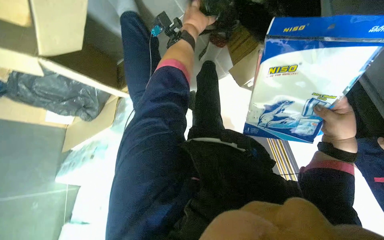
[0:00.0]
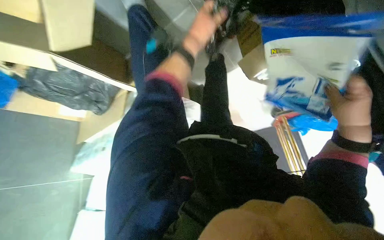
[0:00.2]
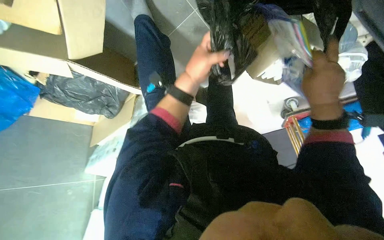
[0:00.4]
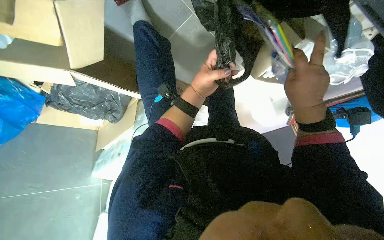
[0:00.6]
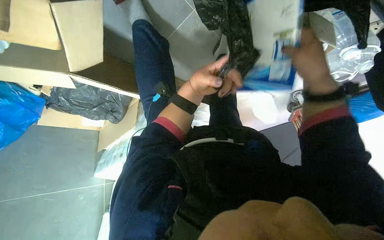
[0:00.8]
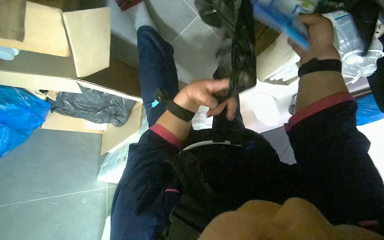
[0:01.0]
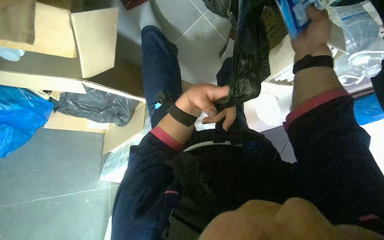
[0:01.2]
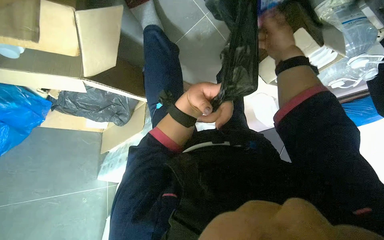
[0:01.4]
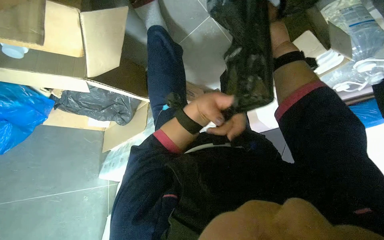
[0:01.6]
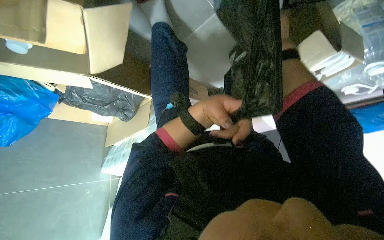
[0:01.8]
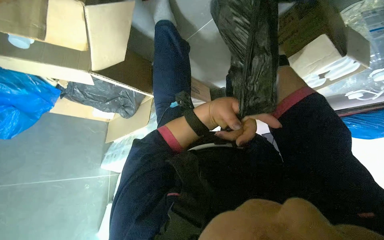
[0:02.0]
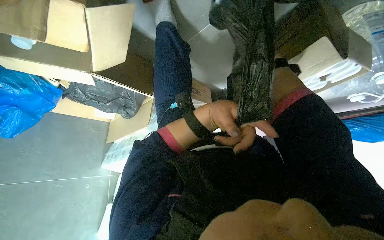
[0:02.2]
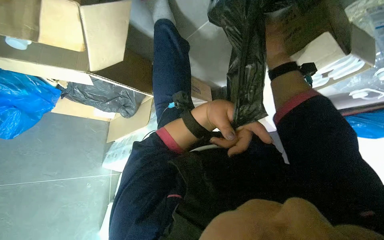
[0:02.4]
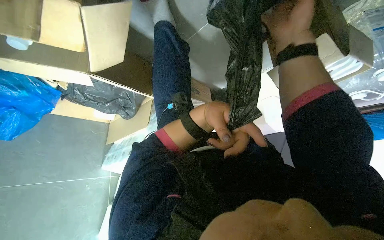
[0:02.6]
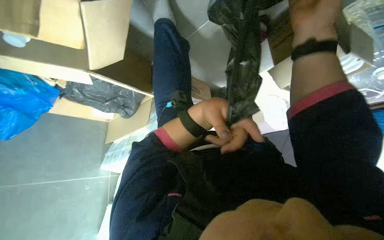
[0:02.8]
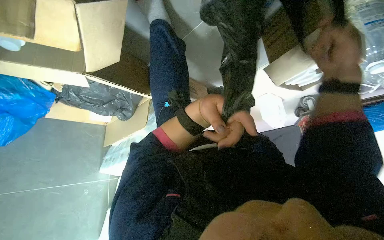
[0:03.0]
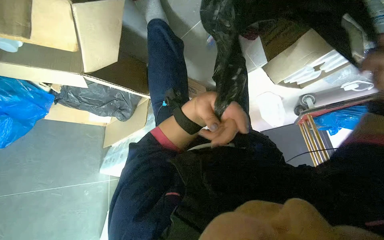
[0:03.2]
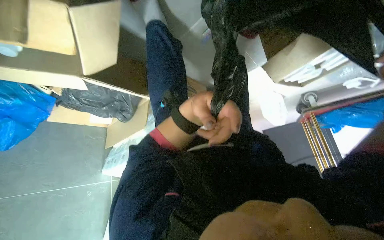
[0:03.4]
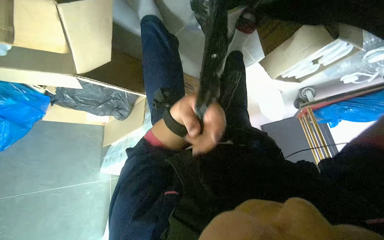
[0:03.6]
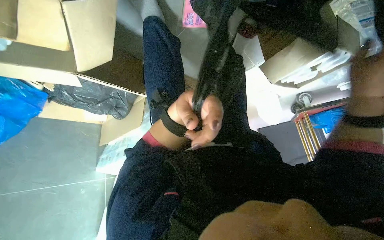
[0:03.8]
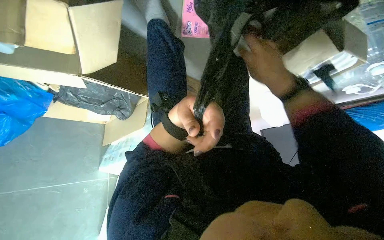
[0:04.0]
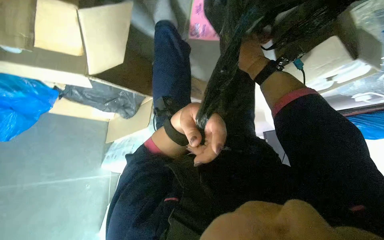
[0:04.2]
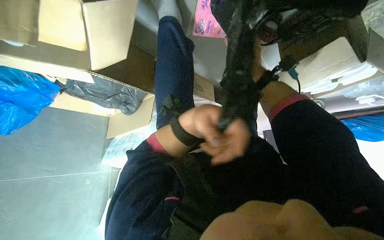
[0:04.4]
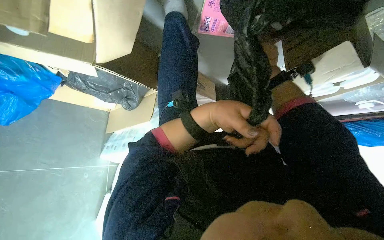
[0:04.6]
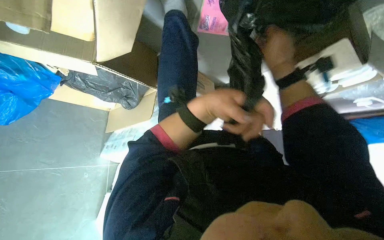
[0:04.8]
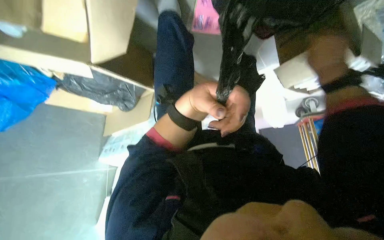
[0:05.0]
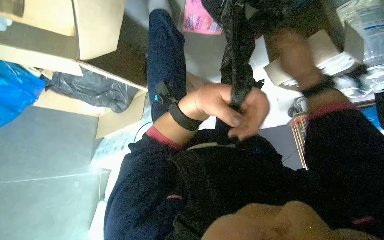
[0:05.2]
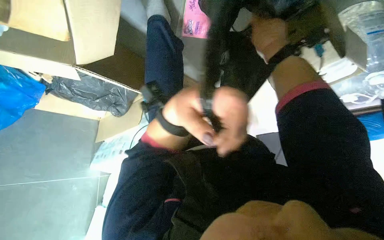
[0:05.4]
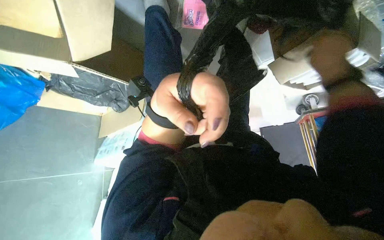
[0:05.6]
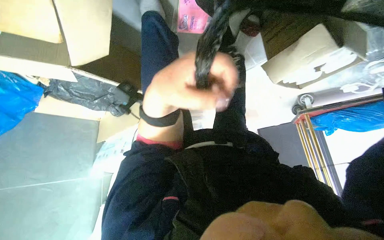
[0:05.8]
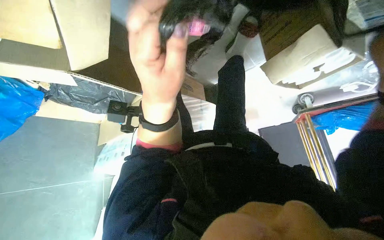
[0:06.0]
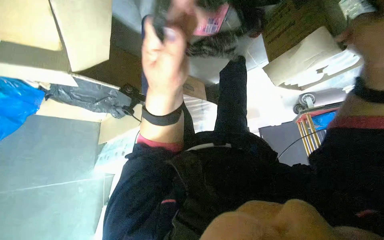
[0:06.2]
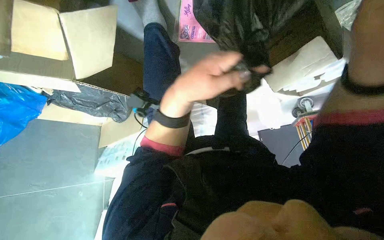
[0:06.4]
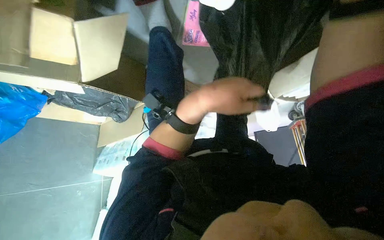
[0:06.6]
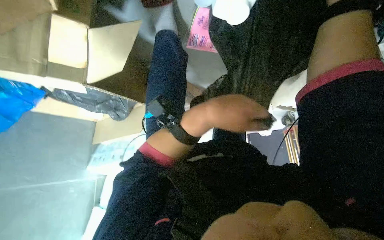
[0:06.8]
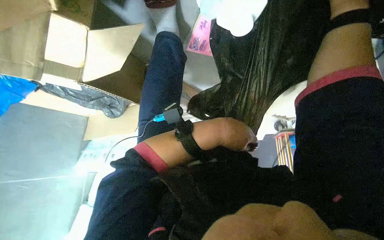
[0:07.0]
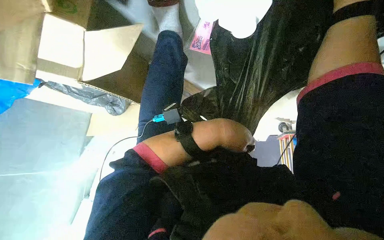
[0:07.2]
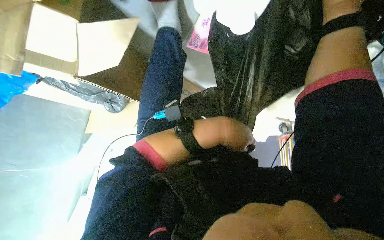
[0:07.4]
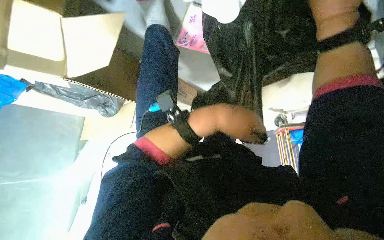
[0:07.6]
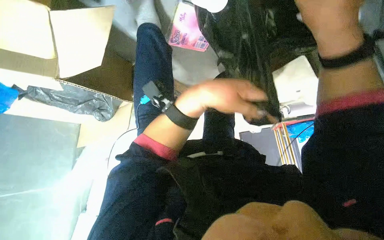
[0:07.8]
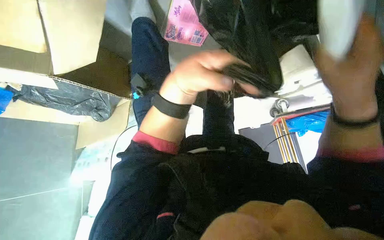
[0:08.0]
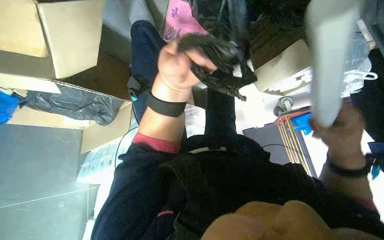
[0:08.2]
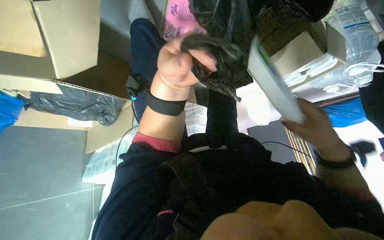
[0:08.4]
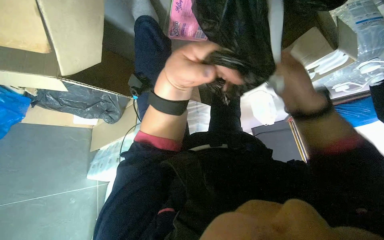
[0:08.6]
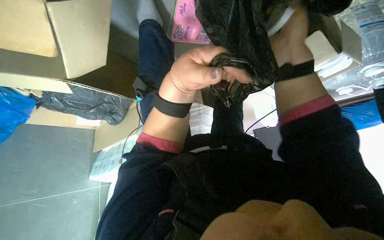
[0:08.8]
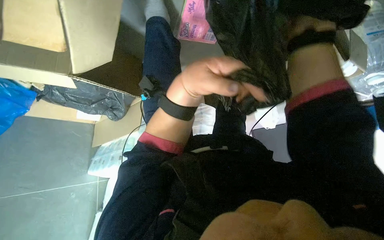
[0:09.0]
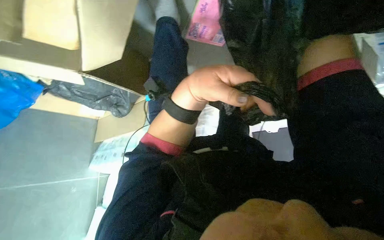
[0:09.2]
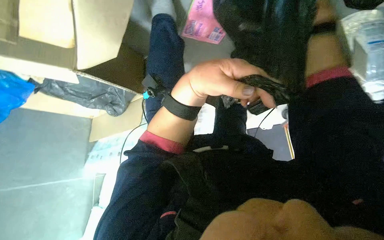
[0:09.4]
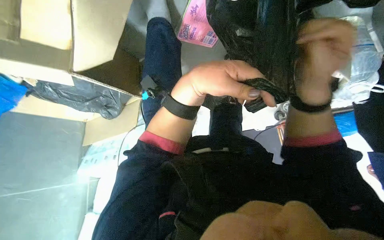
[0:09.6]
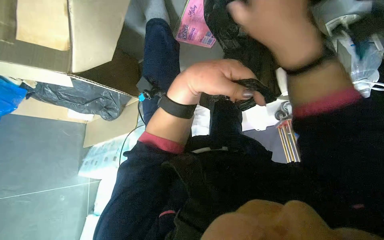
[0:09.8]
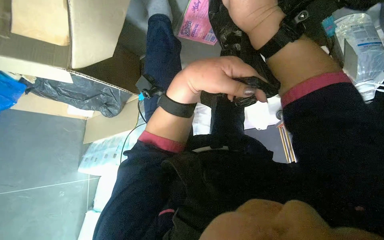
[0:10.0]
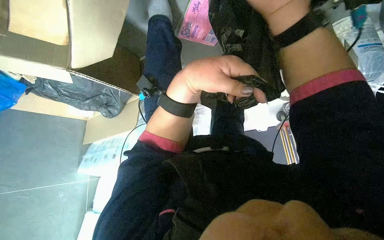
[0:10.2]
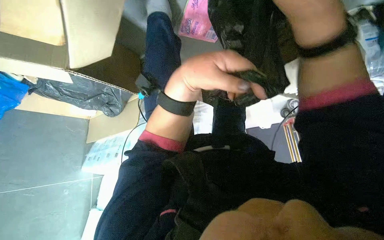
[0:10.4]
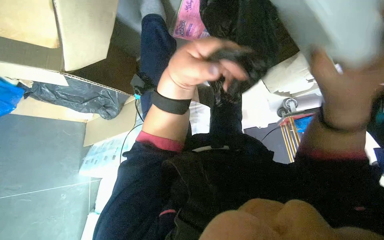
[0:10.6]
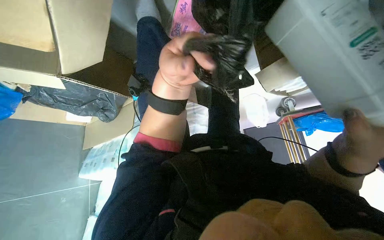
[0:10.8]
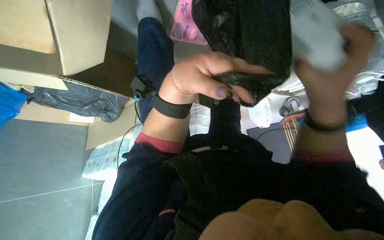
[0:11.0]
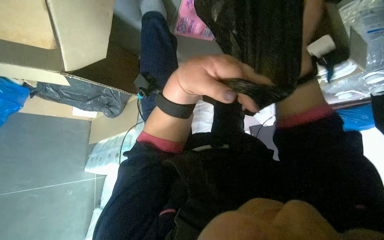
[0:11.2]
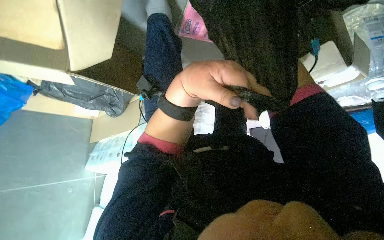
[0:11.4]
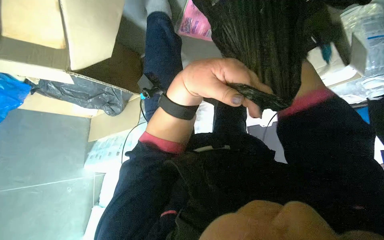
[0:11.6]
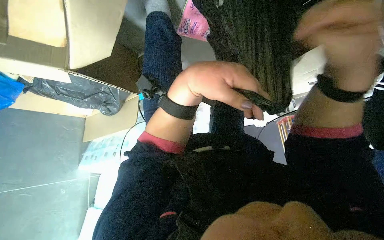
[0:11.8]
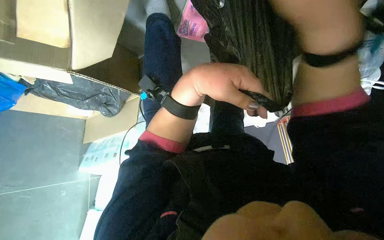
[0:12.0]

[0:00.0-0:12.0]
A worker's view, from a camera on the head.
Job: organizing items.
The whole recording: Sorting items from boxes and bags. The worker sorts various items from boxes and bags on the floor.
0:00.0 to 0:01.6: The left hand shifts some 30 cm down the picture and nearer to the camera. The right hand travels up the picture and to the left by some 40 cm.
0:01.6 to 0:03.0: The right hand moves down the picture and nearer to the camera, approximately 20 cm.
0:03.0 to 0:04.4: The left hand goes nearer and farther, approximately 10 cm each way, reversing 2 times.
0:04.4 to 0:06.0: The left hand goes about 10 cm nearer to the camera.
0:06.0 to 0:07.6: The left hand heads to the right, covering about 10 cm.
0:07.6 to 0:09.0: The right hand reaches about 35 cm down the picture, then returns. Meanwhile the left hand moves to the left, roughly 10 cm.

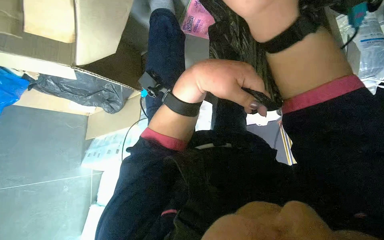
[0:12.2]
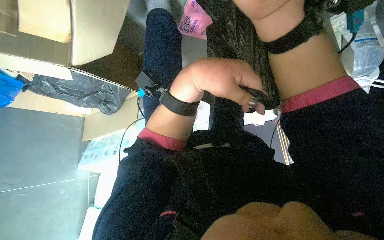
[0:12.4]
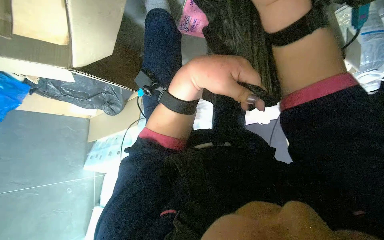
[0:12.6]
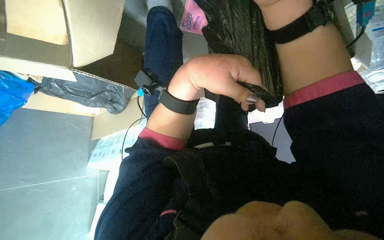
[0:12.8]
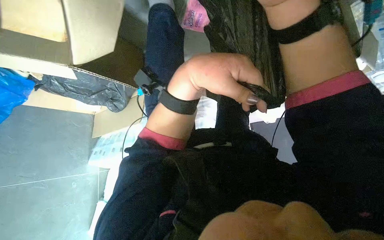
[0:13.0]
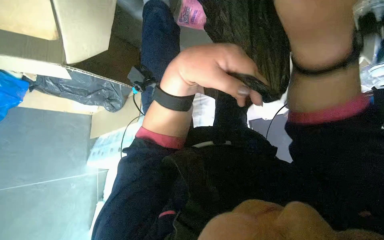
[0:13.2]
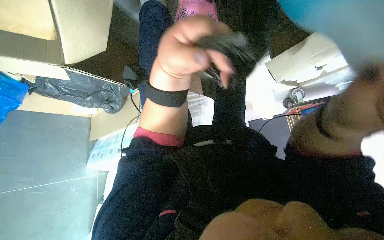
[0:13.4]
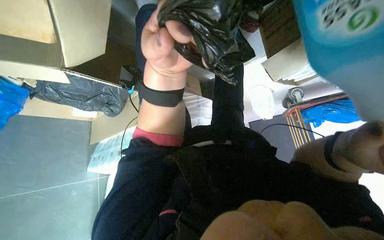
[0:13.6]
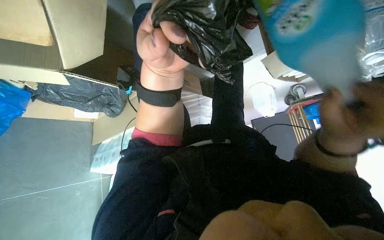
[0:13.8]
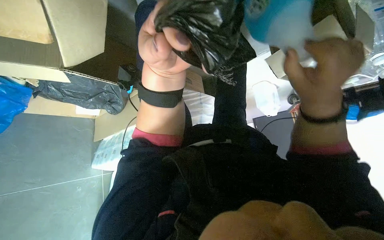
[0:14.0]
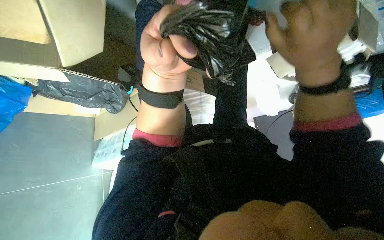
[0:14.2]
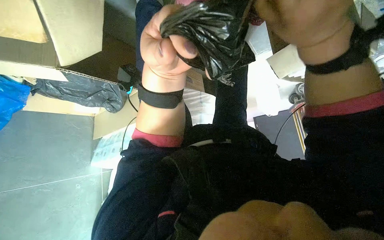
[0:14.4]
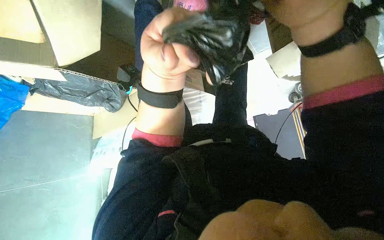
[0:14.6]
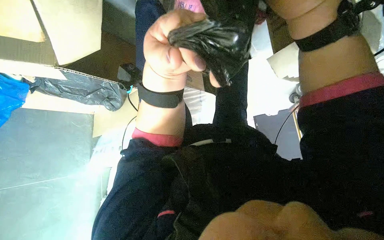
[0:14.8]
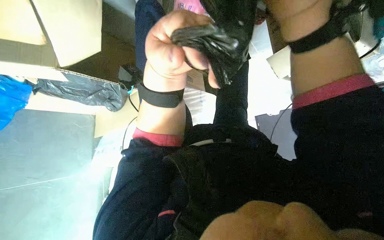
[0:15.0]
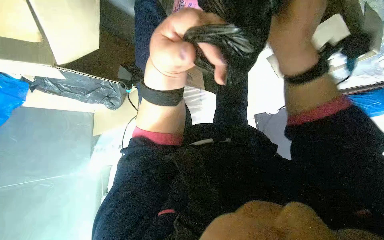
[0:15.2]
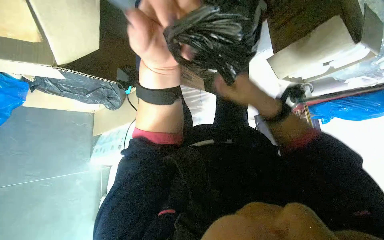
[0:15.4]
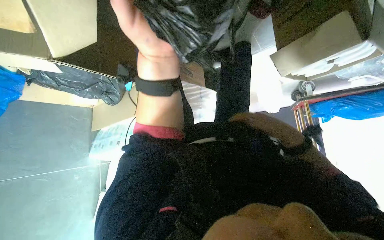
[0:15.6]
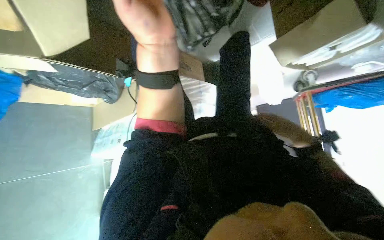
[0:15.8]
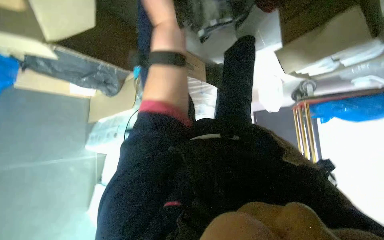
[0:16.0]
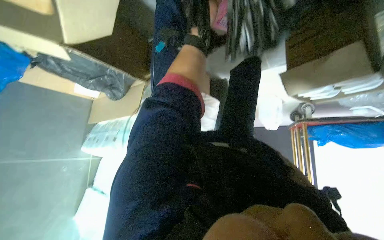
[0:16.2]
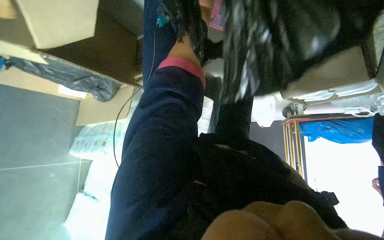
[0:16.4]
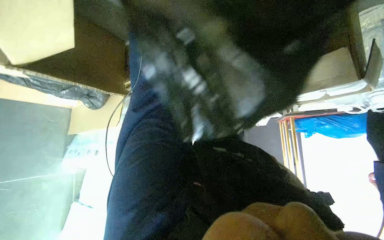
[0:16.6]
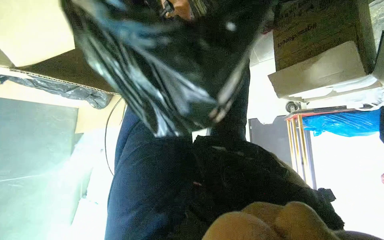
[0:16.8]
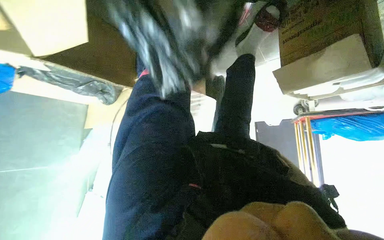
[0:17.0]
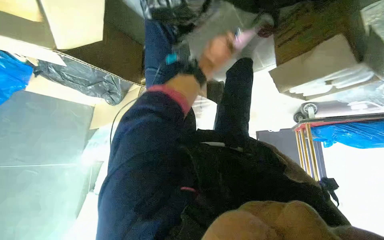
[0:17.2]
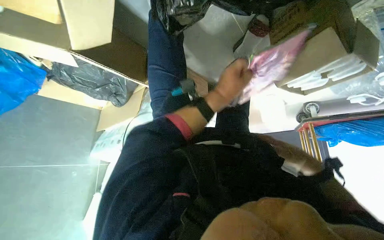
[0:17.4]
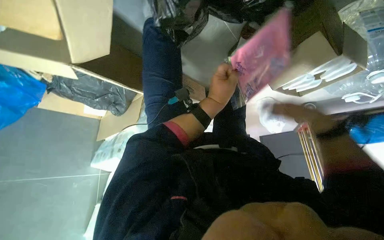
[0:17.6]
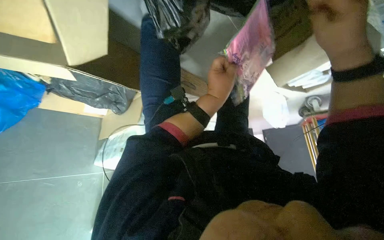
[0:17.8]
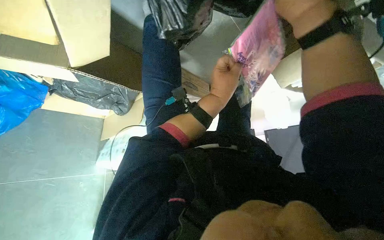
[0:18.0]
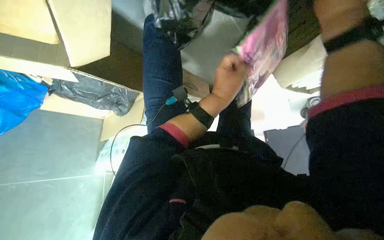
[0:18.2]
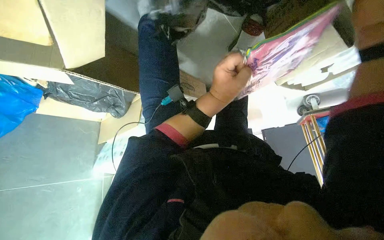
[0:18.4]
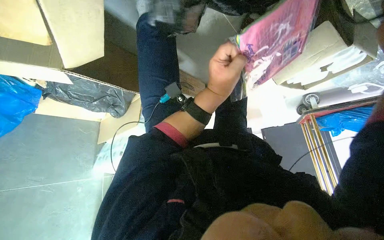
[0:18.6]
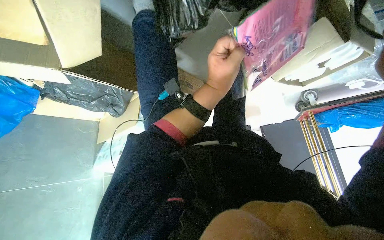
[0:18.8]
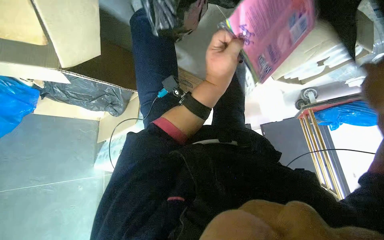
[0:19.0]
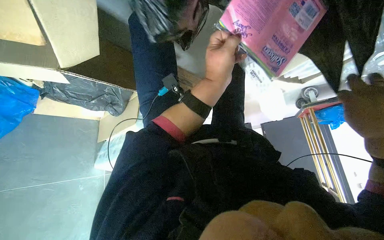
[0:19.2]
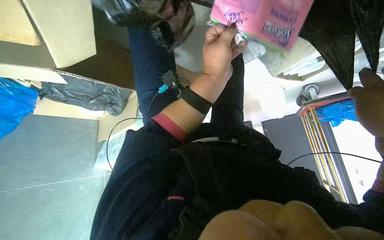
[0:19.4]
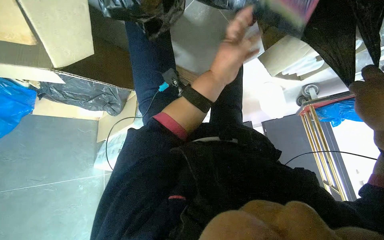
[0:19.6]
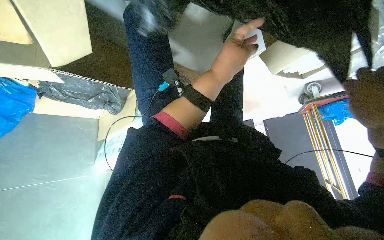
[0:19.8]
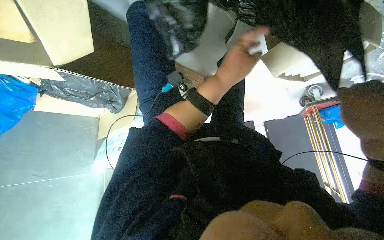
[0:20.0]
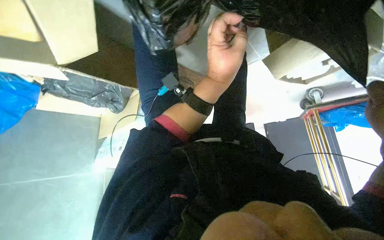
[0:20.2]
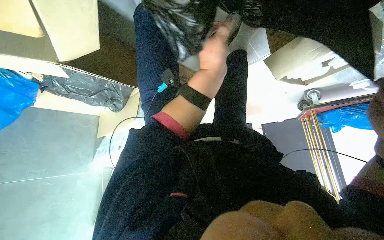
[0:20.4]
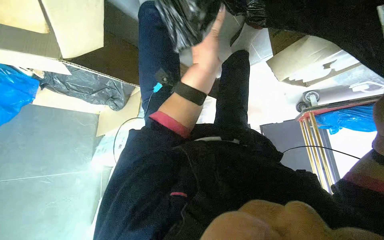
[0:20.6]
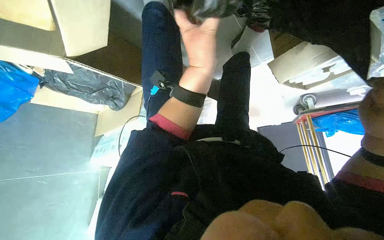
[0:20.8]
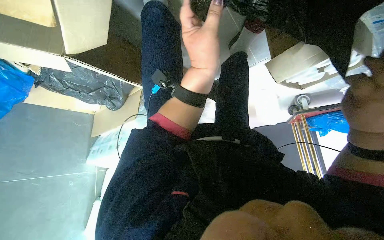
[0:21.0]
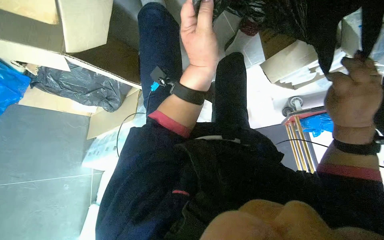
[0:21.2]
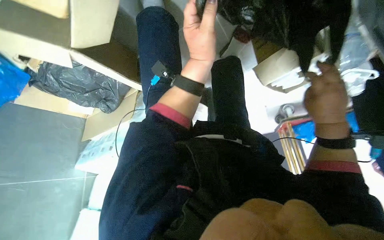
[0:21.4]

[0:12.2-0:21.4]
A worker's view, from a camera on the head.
Job: organizing items.
The whole recording: Sorting items from boxes and bags. The worker sorts various items from boxes and bags on the floor.
0:13.8 to 0:15.2: The right hand shifts approximately 25 cm up the picture and to the left.
